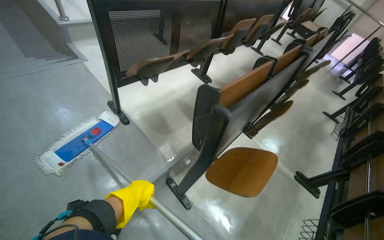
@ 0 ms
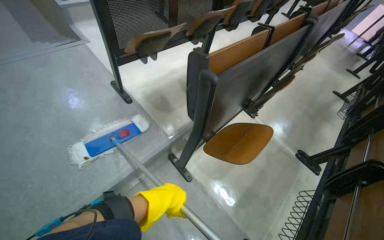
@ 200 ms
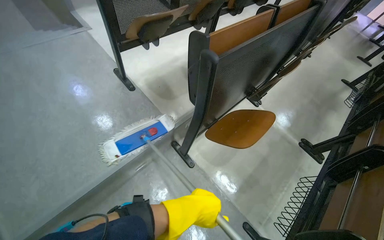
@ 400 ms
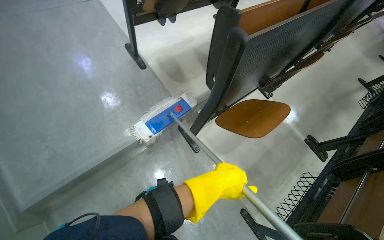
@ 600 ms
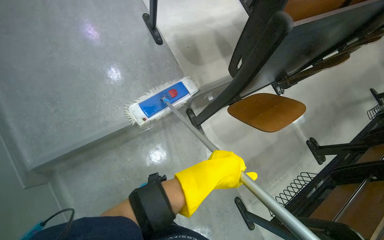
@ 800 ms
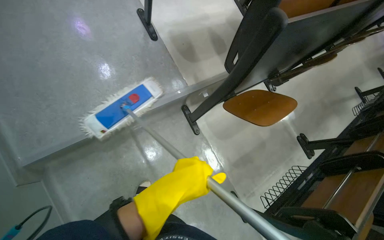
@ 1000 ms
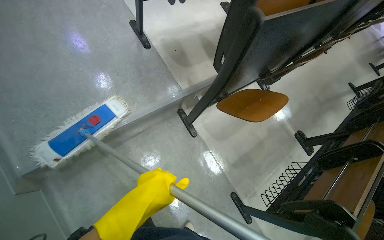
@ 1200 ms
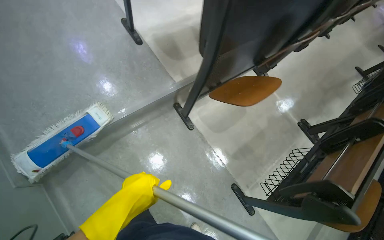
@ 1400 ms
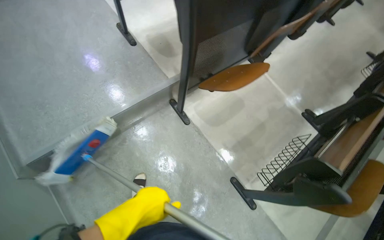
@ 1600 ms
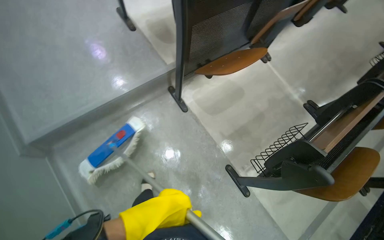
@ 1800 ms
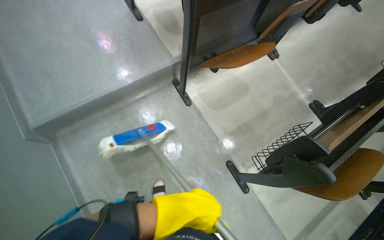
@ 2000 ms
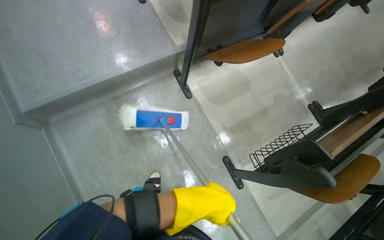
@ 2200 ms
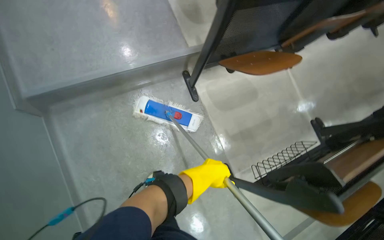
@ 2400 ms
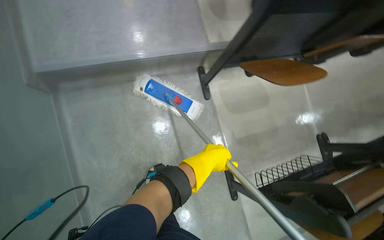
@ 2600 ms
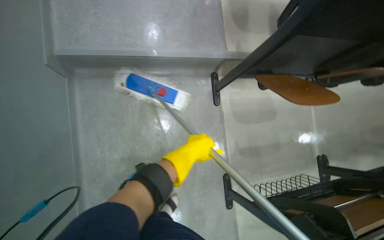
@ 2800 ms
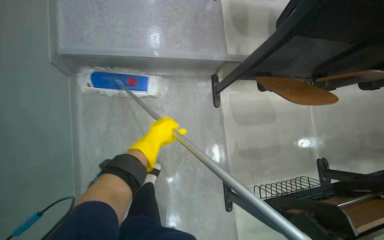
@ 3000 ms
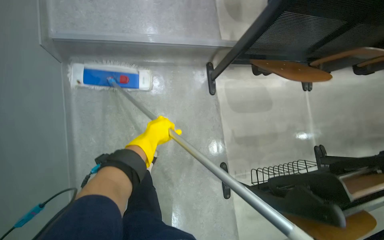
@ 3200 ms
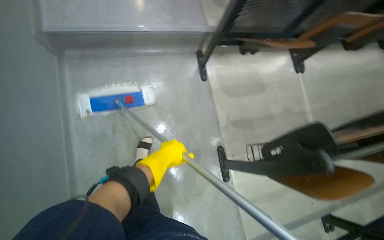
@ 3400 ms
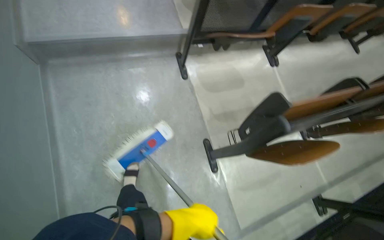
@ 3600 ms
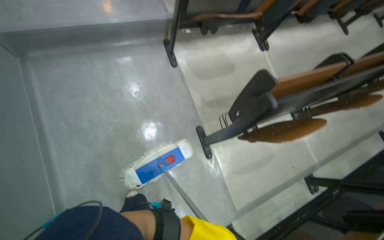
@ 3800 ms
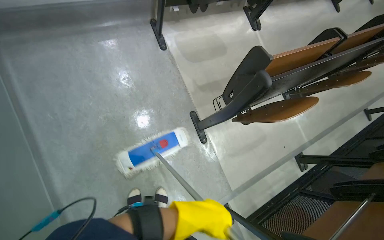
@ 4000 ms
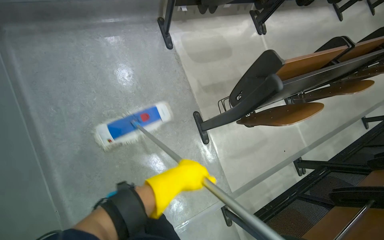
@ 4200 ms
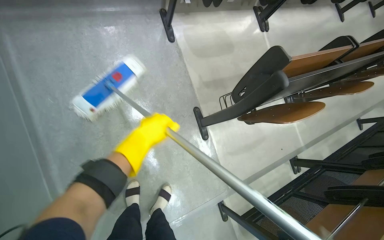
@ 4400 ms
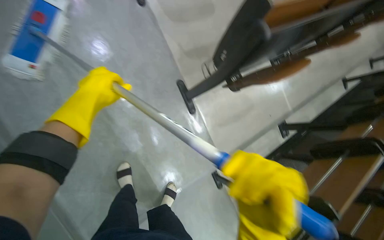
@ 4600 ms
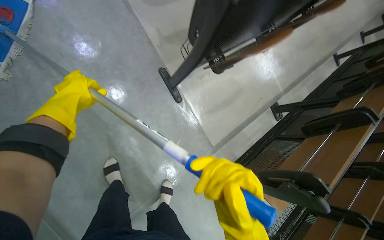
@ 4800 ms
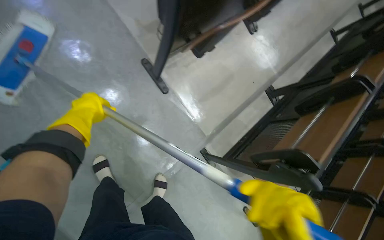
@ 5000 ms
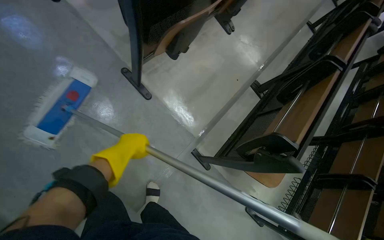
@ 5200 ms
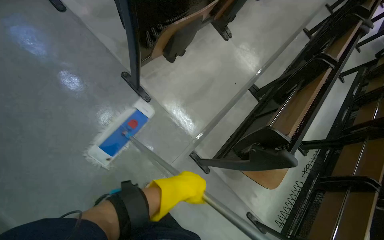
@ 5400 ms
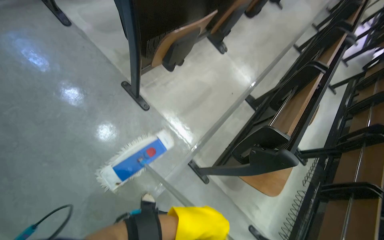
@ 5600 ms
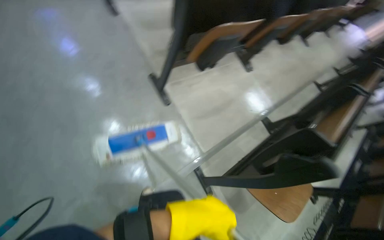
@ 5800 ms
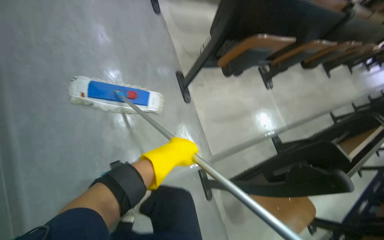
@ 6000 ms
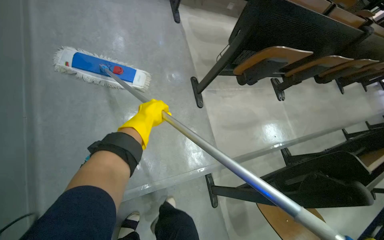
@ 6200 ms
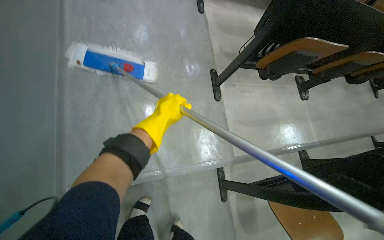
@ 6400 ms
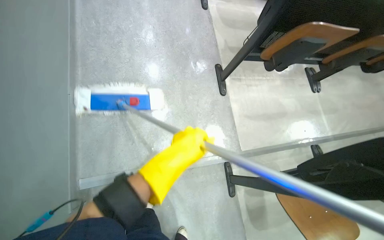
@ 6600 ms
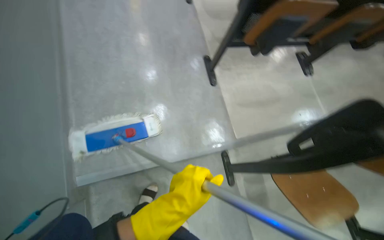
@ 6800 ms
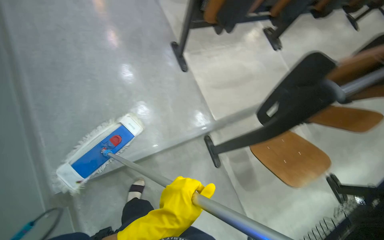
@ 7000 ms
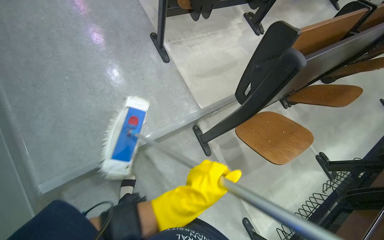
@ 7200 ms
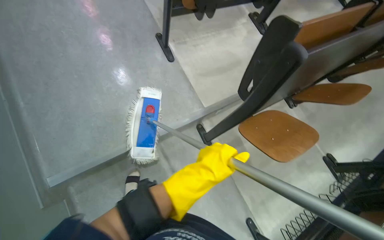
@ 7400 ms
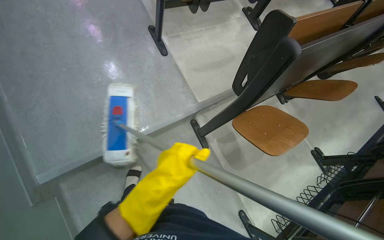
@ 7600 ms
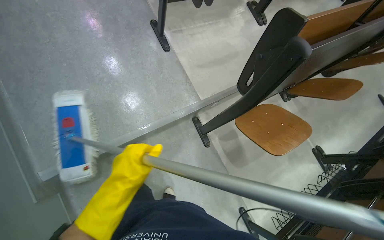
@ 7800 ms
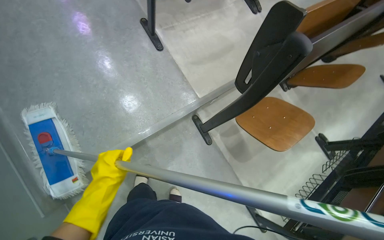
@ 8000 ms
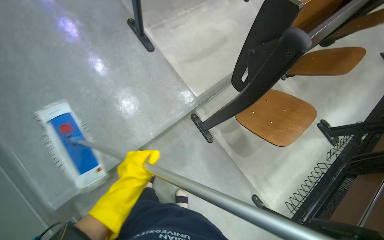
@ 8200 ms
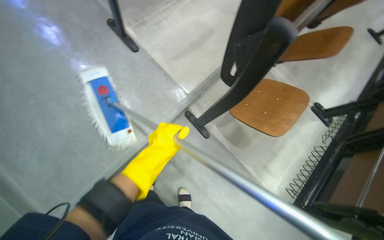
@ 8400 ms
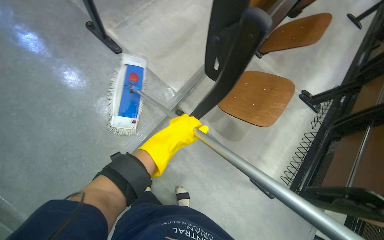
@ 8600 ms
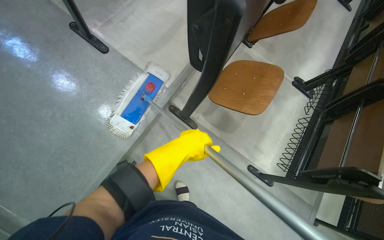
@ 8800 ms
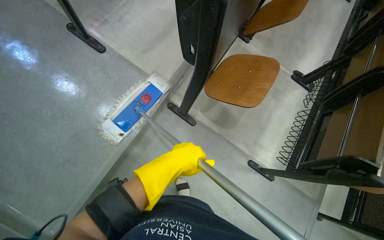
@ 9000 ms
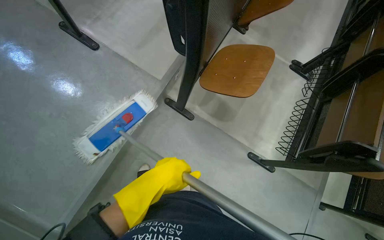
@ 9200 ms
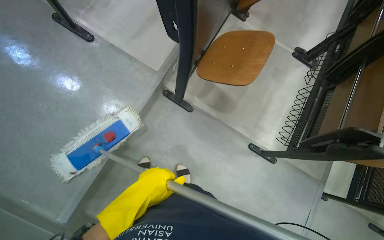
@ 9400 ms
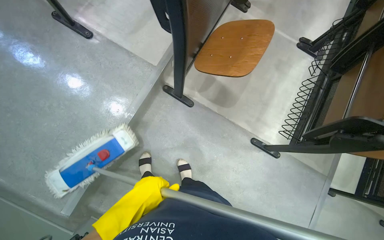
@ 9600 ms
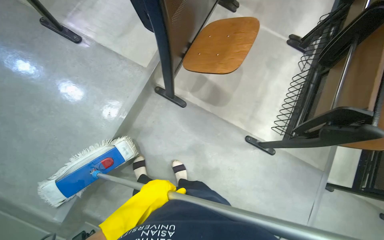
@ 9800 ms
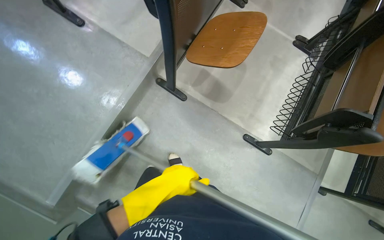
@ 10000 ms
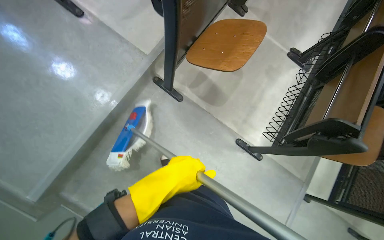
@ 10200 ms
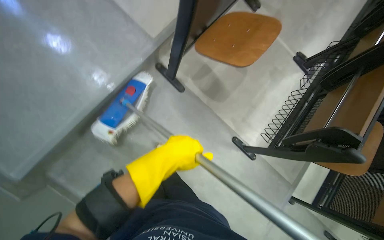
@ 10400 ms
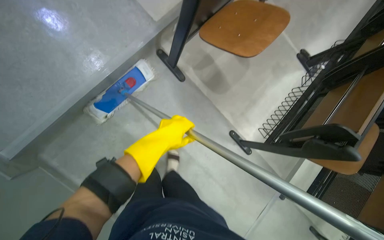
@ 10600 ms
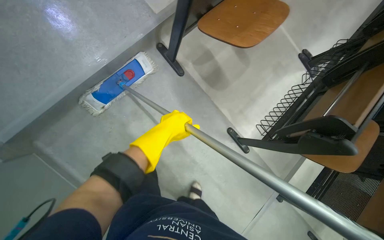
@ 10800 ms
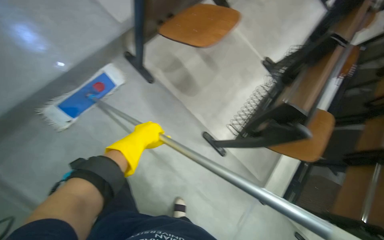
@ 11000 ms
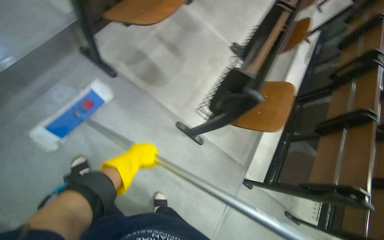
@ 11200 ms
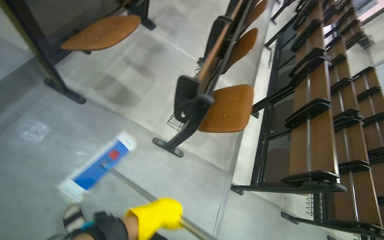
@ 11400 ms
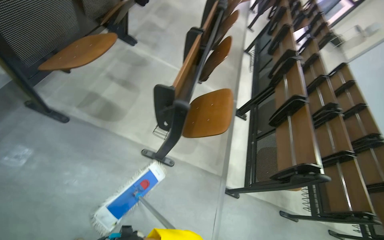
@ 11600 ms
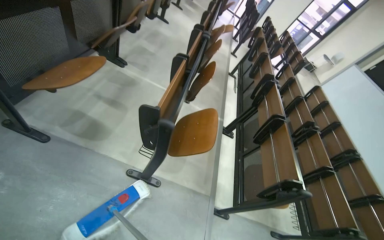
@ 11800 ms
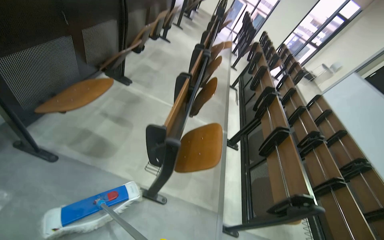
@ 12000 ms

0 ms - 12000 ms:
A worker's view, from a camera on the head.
Job: mopping floor.
The whole recording: Mopping building floor. The worker prepares the mop and mops the floor in the building hallway.
0 ms - 1600 ms: The camera travels roughly 40 cm. The camera pitches downward, by roughly 15 degrees.
1600 ms - 3000 ms: The scene turns about 30 degrees clockwise in the picture. The left hand moves farther from the camera, roughly 15 cm.
3000 ms - 4400 ms: The head travels roughly 50 cm.
4400 ms - 6000 ms: The head travels some 60 cm.
6000 ms - 7600 ms: The left hand reaches about 35 cm down the picture, then returns.
7600 ms - 9000 ms: Everything in view rotates about 25 degrees counterclockwise. The left hand shifts roughly 10 cm up the picture, and moves approximately 20 cm to the left and comes back.
9000 ms - 10400 ms: The left hand travels down the picture and back again, roughly 20 cm each way.
10400 ms - 12000 ms: The wearer moves some 40 cm. The head turns to the right by some 25 degrees. The view tips upward by approximately 25 degrees.

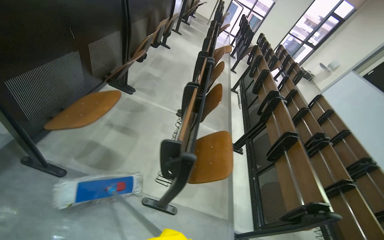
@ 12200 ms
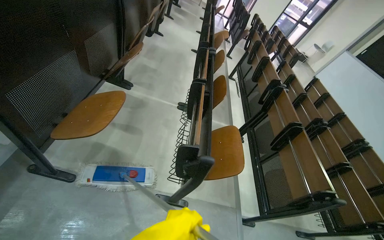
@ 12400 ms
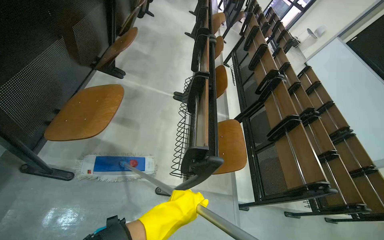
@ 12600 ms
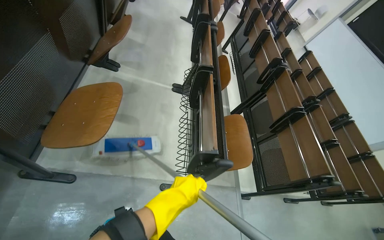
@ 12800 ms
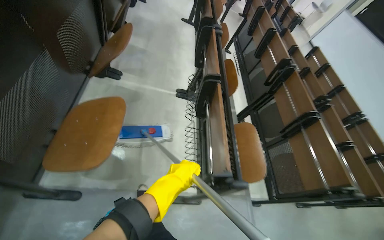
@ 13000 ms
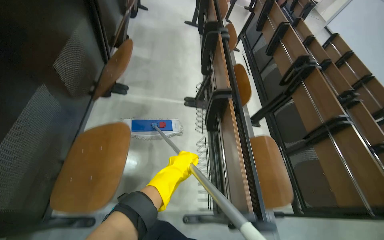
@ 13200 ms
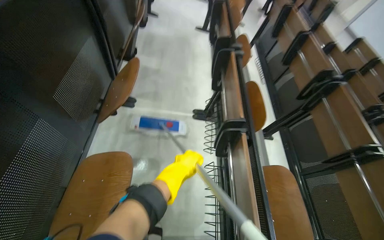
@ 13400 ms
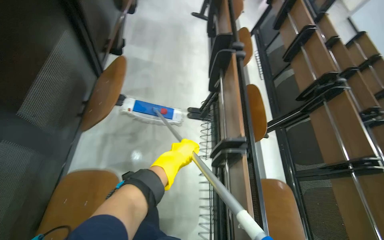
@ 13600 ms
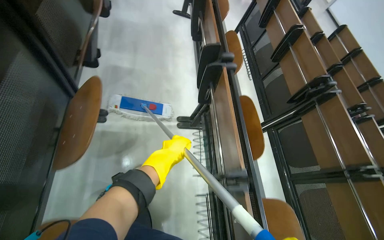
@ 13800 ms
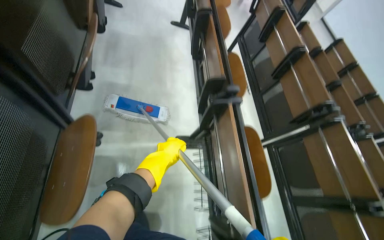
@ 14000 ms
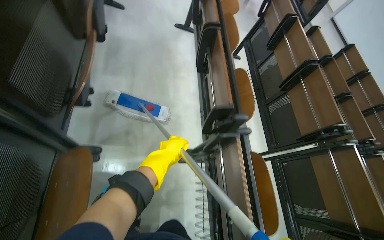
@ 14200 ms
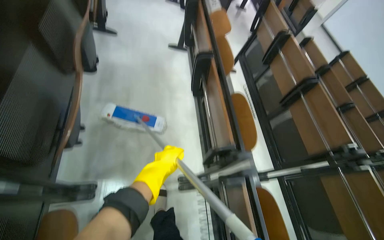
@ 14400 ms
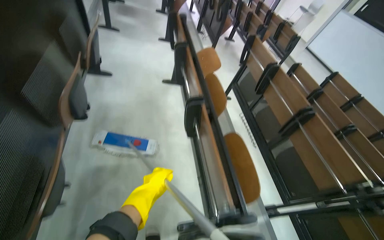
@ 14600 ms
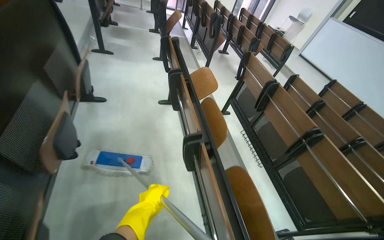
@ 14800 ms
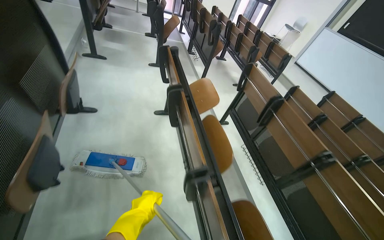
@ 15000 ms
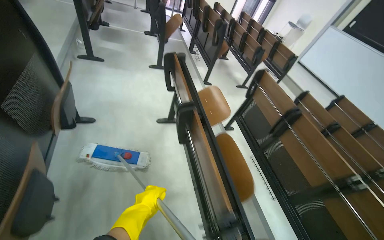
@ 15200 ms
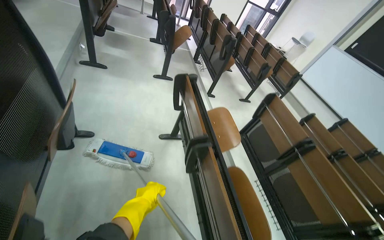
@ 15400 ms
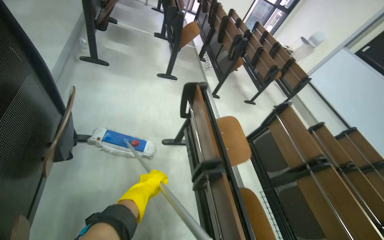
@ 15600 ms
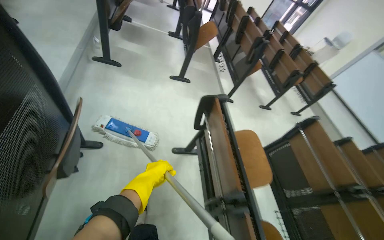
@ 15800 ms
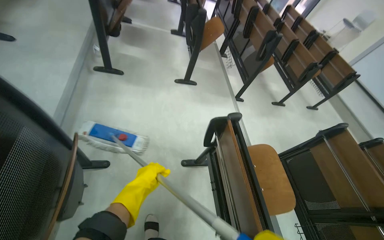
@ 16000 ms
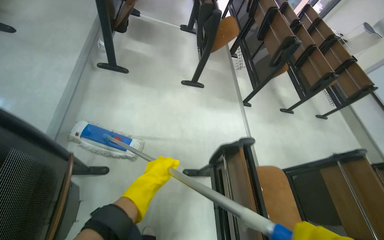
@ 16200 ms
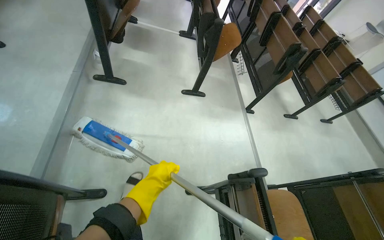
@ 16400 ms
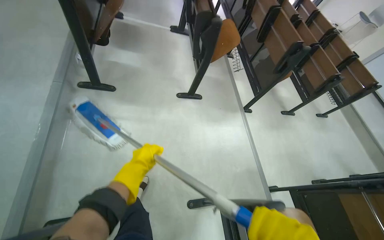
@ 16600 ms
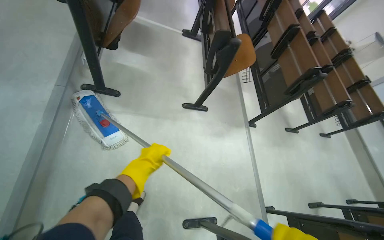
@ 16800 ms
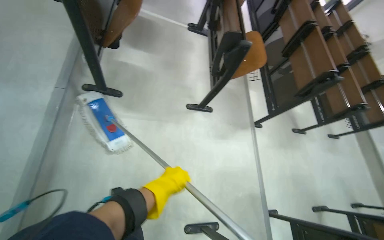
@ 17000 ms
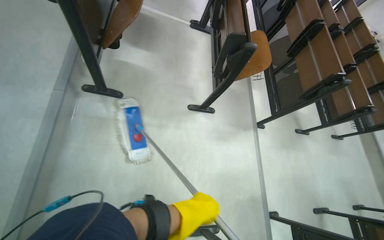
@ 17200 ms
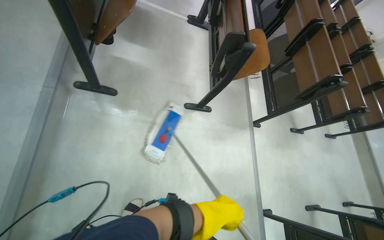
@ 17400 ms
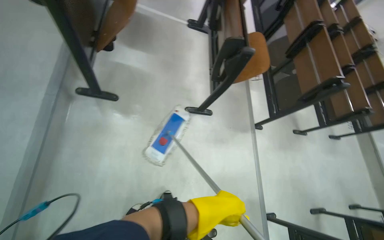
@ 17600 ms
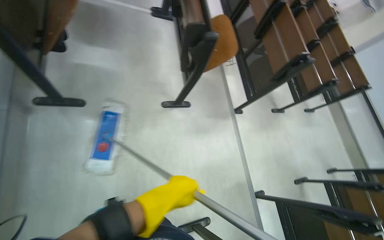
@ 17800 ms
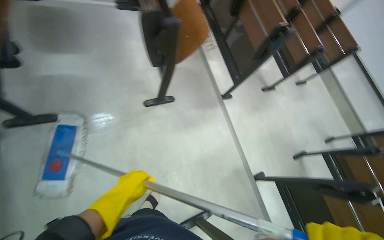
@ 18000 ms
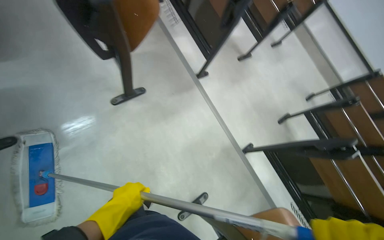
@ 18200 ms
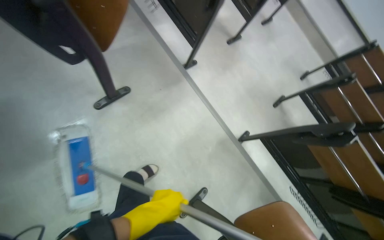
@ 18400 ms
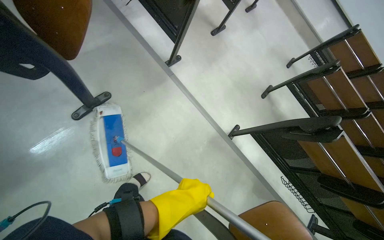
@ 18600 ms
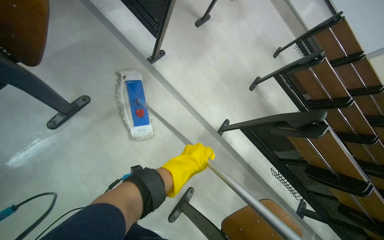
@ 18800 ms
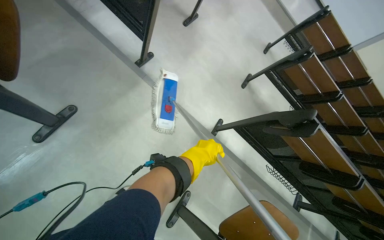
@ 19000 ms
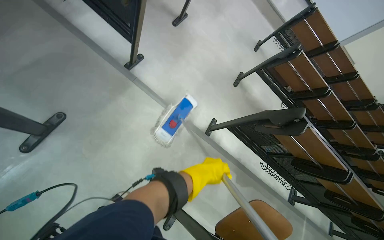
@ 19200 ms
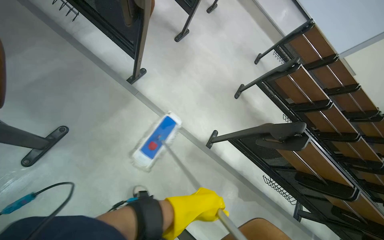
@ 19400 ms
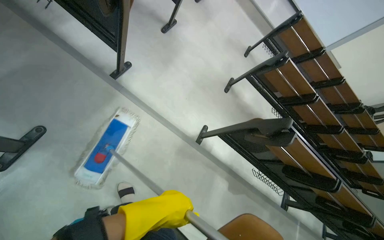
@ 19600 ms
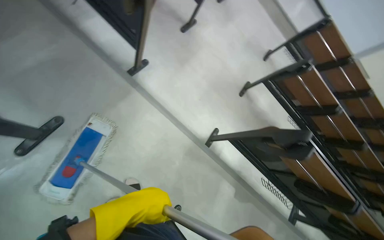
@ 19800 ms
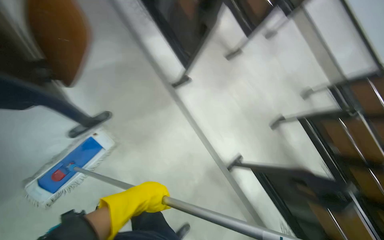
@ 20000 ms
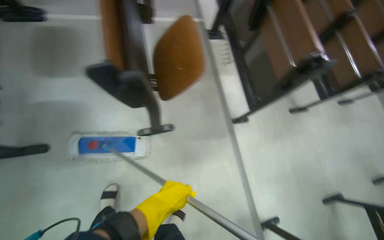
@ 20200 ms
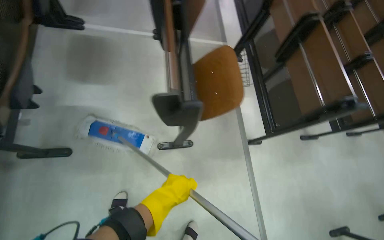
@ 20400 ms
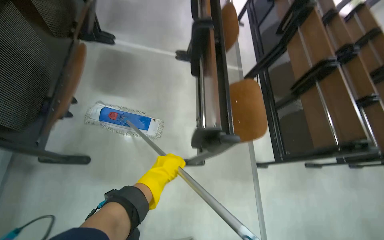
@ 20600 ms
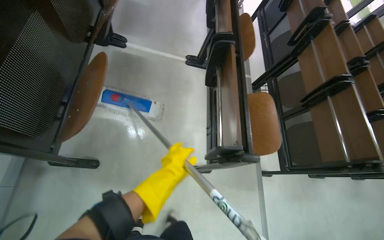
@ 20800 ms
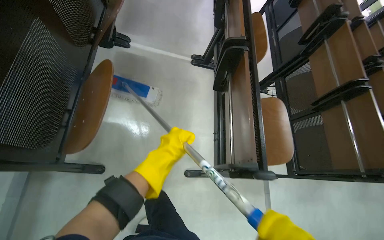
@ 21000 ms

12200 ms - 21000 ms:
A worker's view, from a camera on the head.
Job: mopping floor.
The whole recording: Mopping building floor. The worker prepares the mop and mops the floor in the building hallway.
12200 ms - 13600 ms: The camera travels approximately 80 cm. The camera pitches downward, by some 20 degrees.
13600 ms - 15200 ms: The camera travels about 1.5 m.
15200 ms - 16600 ms: The head travels roughly 1 m.
16600 ms - 18000 ms: The head travels some 50 cm. The view tips downward by some 15 degrees.
18000 ms - 19600 ms: The head travels approximately 60 cm. The head turns to the right by about 35 degrees. The wearer looks some 20 degrees further downward.
